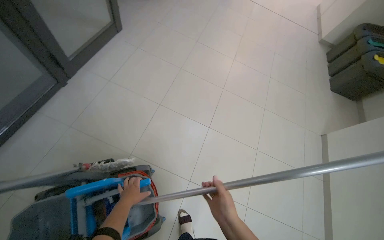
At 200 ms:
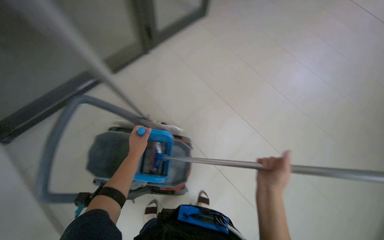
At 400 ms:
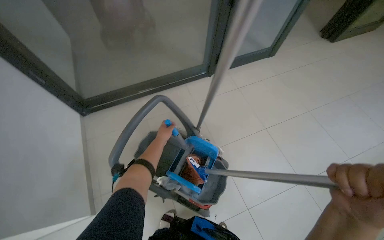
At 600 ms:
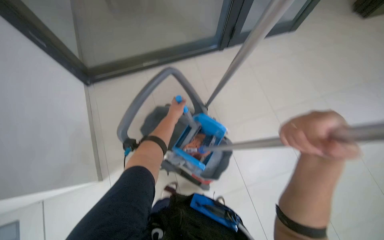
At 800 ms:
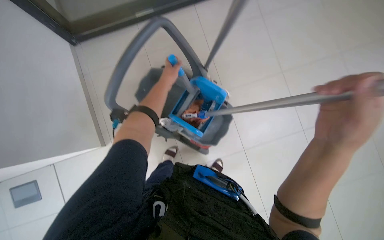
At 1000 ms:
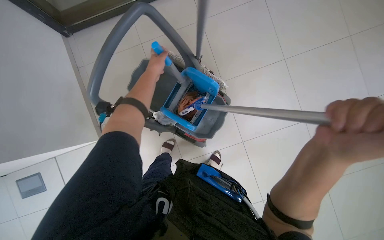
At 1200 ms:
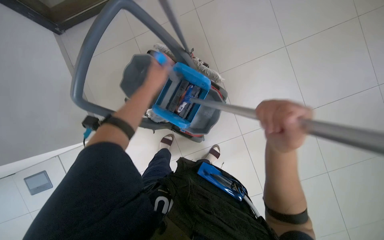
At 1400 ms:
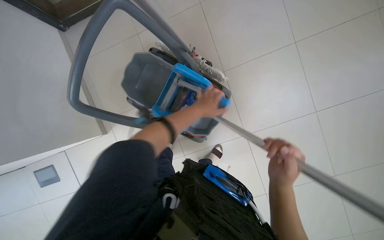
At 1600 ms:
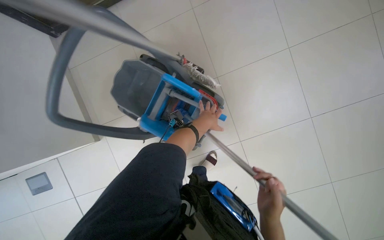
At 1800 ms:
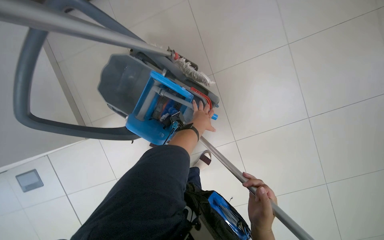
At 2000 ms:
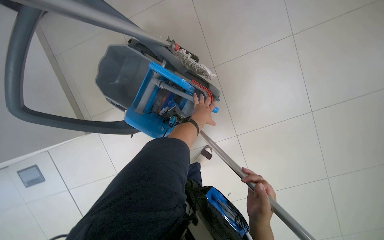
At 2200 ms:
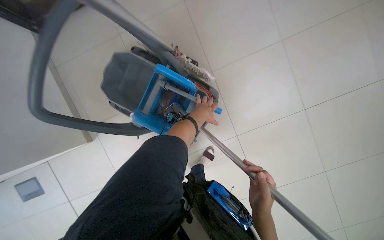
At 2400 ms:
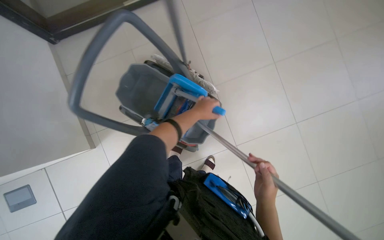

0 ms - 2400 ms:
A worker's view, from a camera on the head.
Job: preparing cleaning supplies.
The whole recording: Preparing cleaning equipment. The worker retrieves and wrings a mop from the cleaning cart.
0 ms - 1200 ms: The head rotates approximately 50 degrees to the left. The camera pitches downward, by some 20 degrees.

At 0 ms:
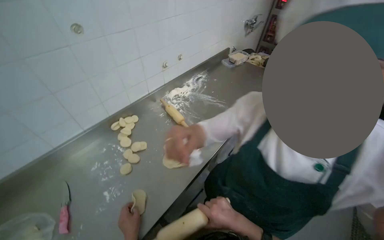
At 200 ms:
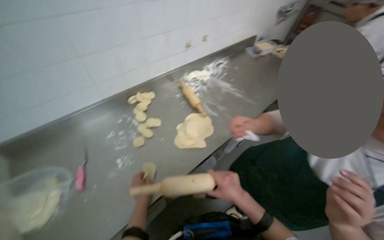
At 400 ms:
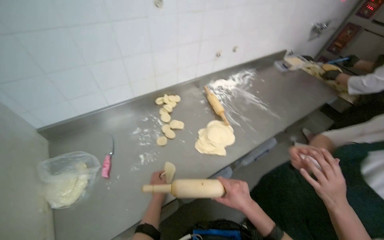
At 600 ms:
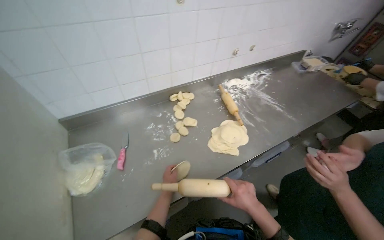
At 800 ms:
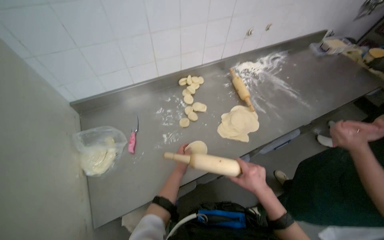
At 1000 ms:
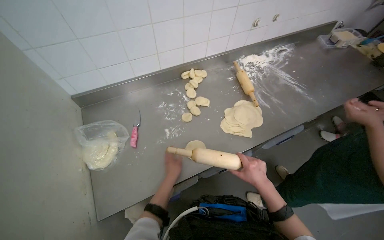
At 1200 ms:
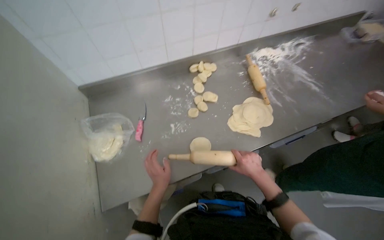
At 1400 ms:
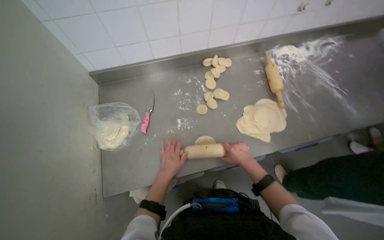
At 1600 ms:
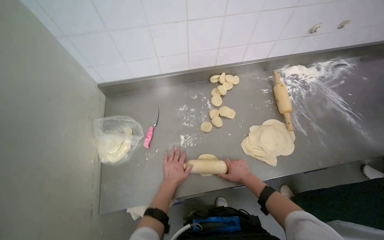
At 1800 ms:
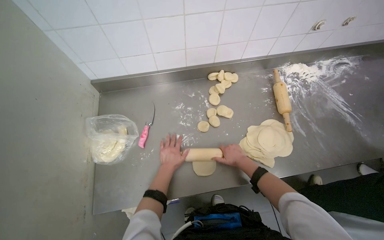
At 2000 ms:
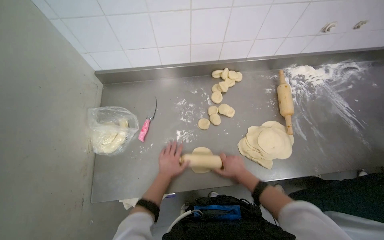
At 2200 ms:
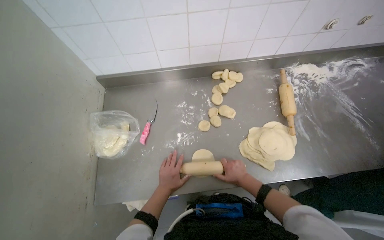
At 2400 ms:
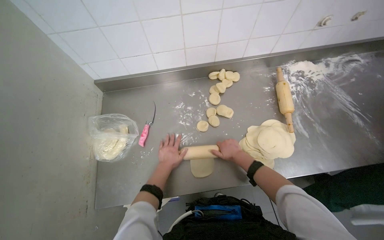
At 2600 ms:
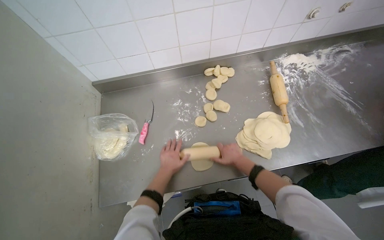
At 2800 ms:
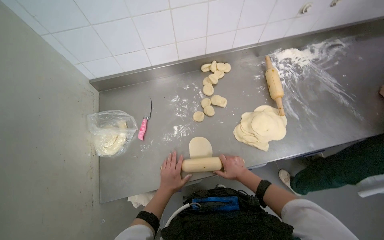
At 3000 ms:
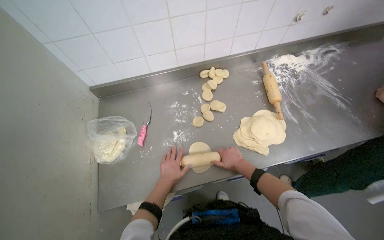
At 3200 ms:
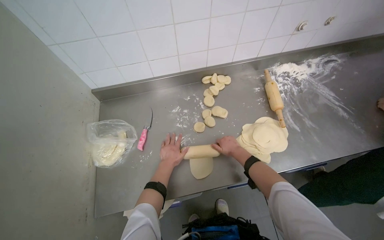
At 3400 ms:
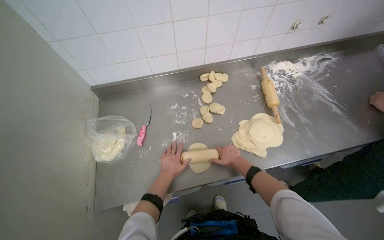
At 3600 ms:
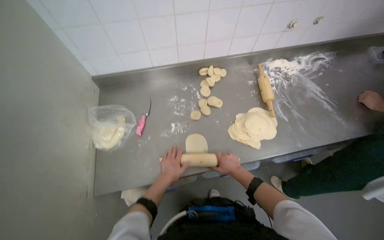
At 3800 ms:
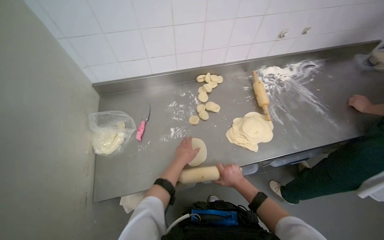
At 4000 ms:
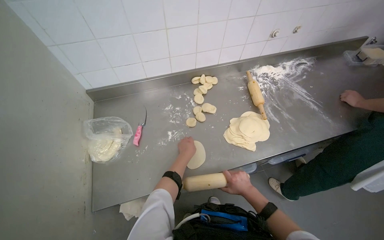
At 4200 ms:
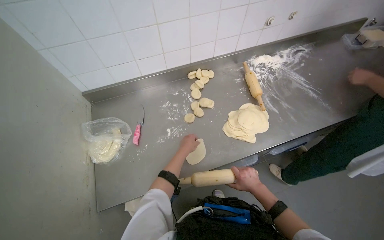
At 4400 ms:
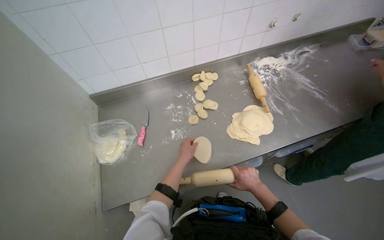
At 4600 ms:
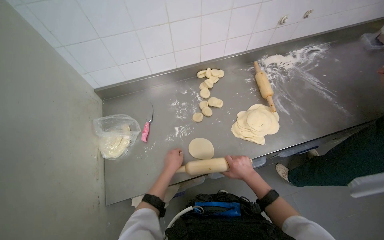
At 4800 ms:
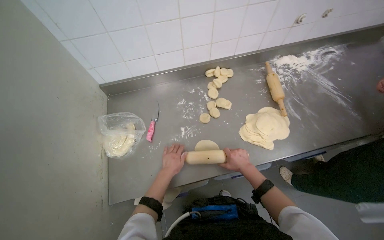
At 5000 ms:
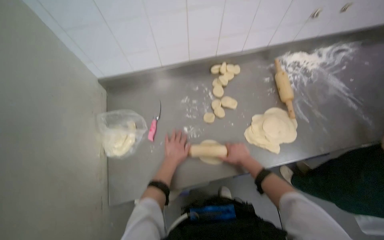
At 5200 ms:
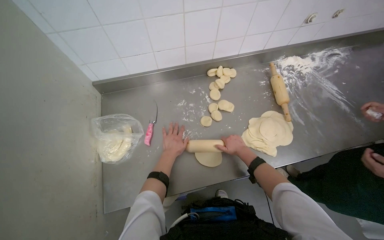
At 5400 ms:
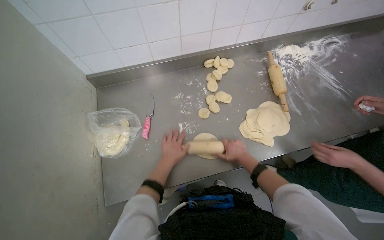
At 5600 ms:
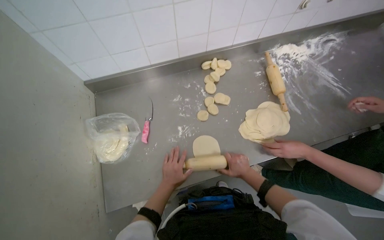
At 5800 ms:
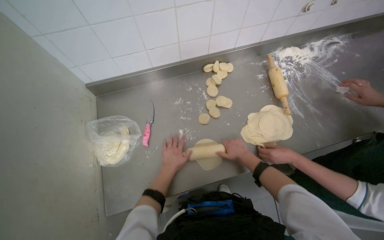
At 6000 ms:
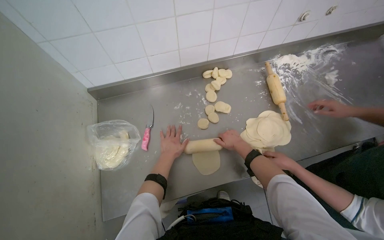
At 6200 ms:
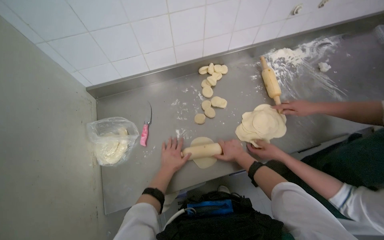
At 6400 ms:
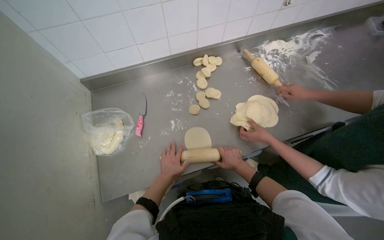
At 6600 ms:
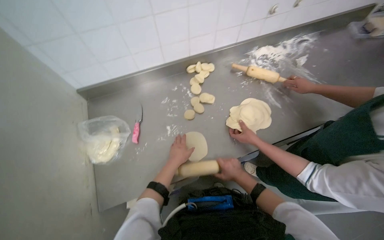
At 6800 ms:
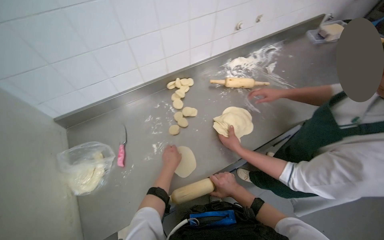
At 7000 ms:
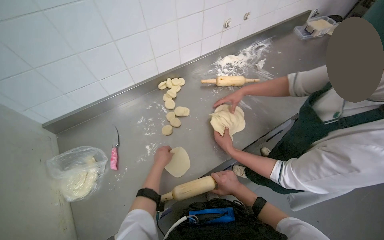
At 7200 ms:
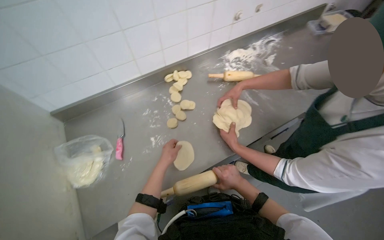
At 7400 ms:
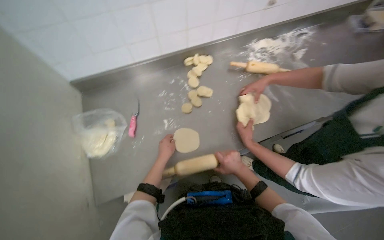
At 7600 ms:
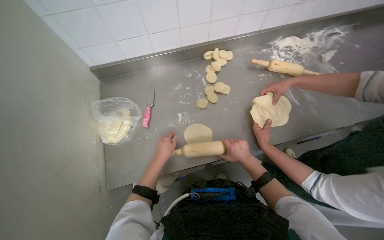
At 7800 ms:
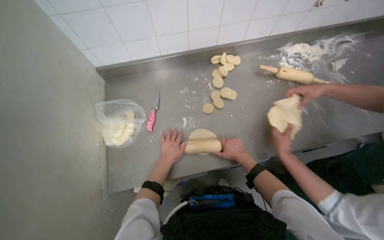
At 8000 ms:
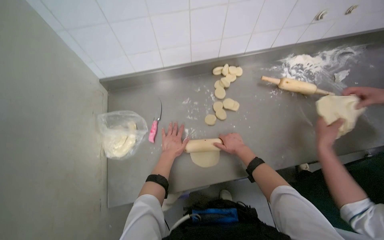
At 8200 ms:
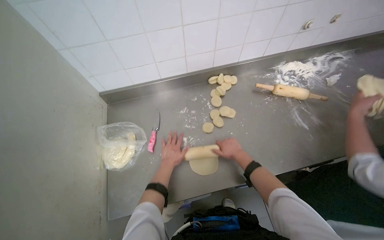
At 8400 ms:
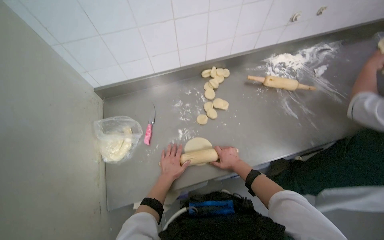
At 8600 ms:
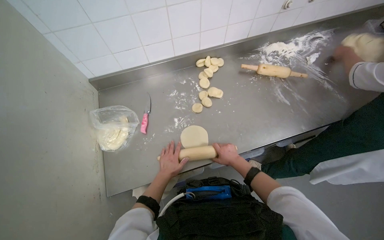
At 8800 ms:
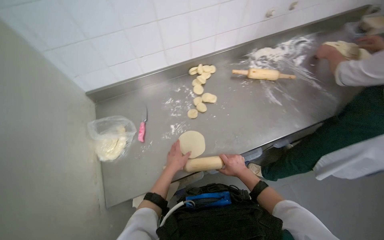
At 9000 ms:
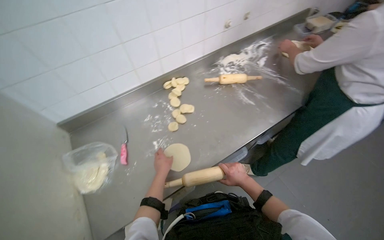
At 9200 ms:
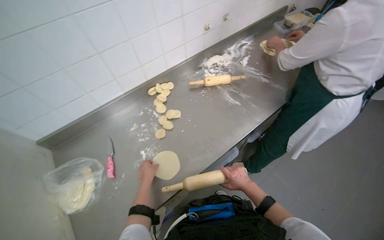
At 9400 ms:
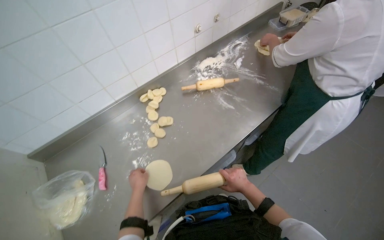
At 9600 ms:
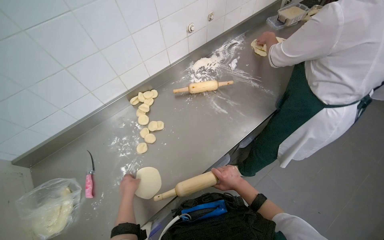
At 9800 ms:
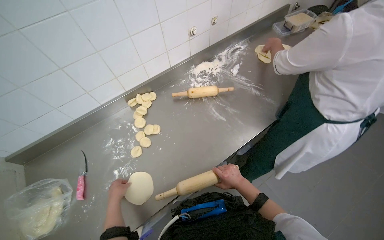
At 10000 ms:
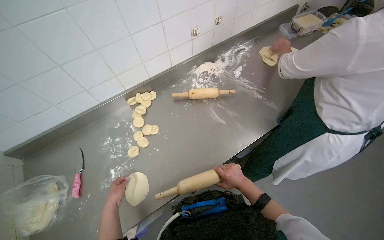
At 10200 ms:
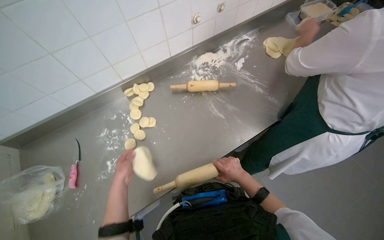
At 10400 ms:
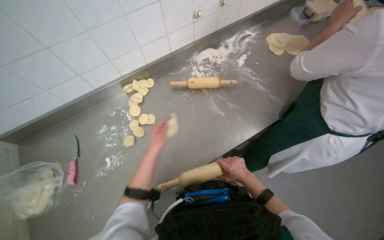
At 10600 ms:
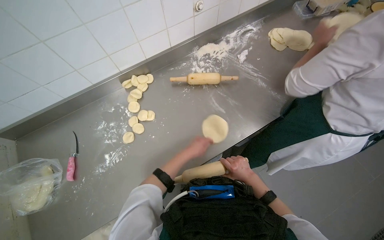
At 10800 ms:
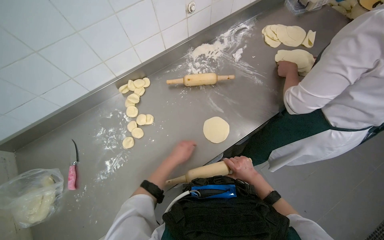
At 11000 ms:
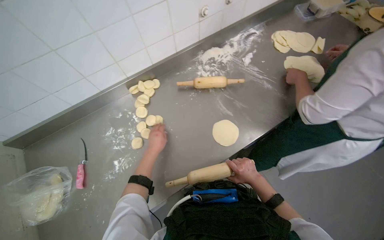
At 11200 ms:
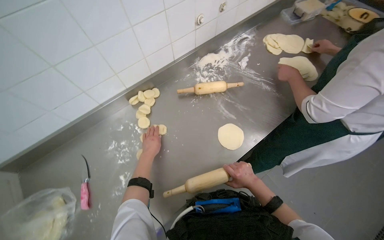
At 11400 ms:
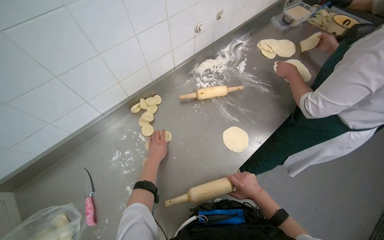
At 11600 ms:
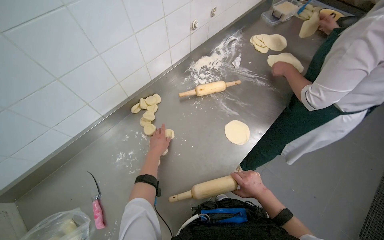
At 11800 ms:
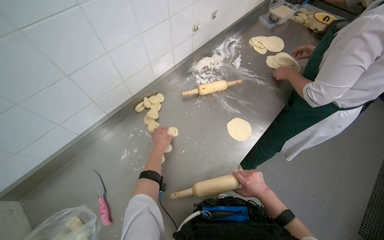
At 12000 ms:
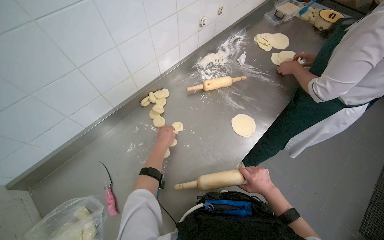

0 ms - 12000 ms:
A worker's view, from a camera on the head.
Job: preparing food.
The whole recording: Rolling dough pieces with rolling pin. The worker rolls small pieces of dough into flat circles using a rolling pin on a metal counter.
0 ms - 1600 ms: The head turns to the left by approximately 40 degrees. The view tips downward by roughly 15 degrees.
1600 ms - 3000 ms: The right hand goes up and down the picture, about 10 cm each way, reversing 3 times.
3000 ms - 4400 ms: The right hand goes roughly 15 cm down the picture.
4400 ms - 6000 ms: The right hand goes up and down the picture, about 15 cm each way, reversing 2 times. The left hand goes roughly 10 cm to the left.
6000 ms - 7600 ms: The right hand reaches approximately 20 cm down the picture, then returns.
7600 ms - 9000 ms: The view tips upward by approximately 10 degrees. The right hand travels down the picture by some 10 cm.
9000 ms - 10400 ms: The left hand goes some 20 cm up the picture.
10400 ms - 12000 ms: The left hand moves approximately 10 cm to the right and comes back.

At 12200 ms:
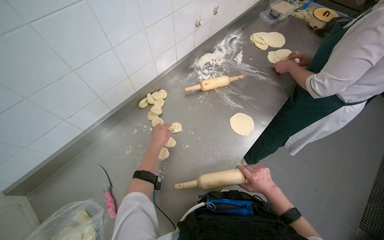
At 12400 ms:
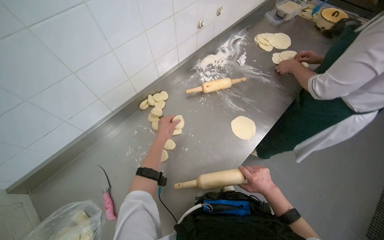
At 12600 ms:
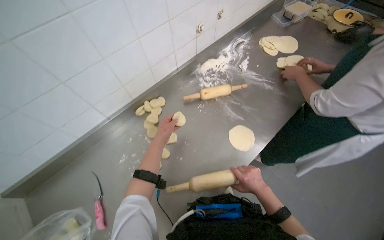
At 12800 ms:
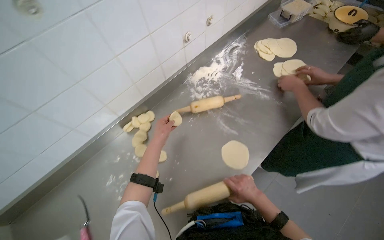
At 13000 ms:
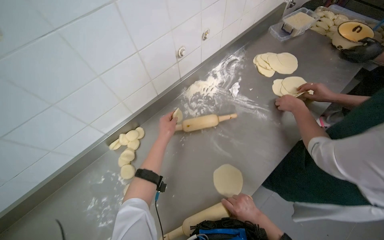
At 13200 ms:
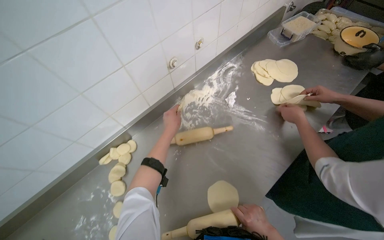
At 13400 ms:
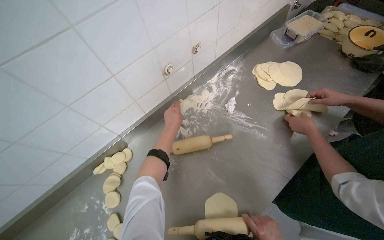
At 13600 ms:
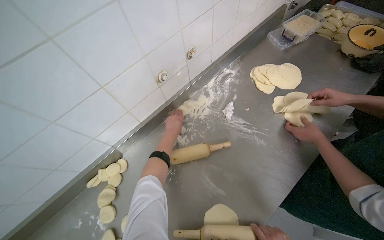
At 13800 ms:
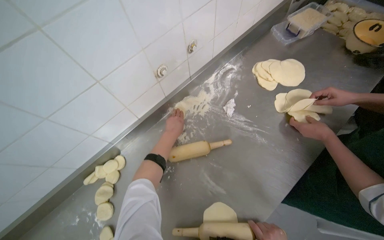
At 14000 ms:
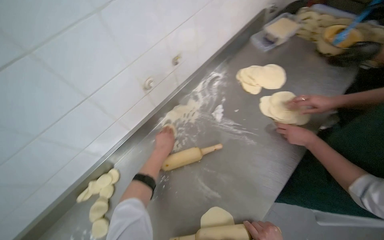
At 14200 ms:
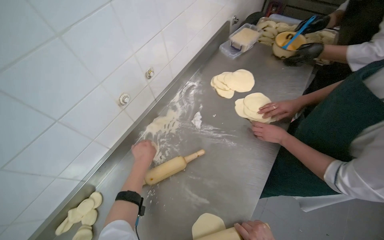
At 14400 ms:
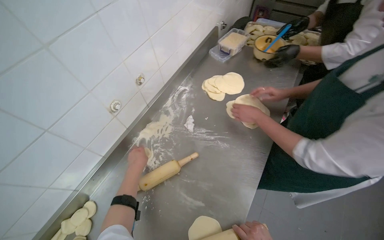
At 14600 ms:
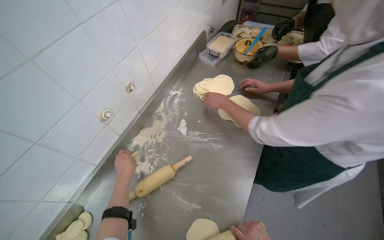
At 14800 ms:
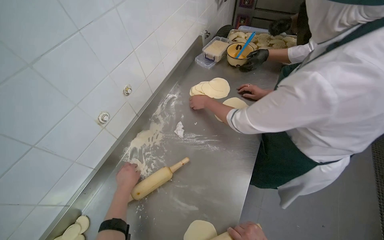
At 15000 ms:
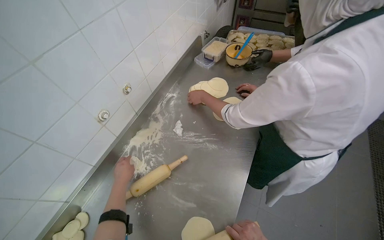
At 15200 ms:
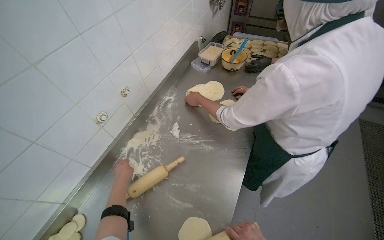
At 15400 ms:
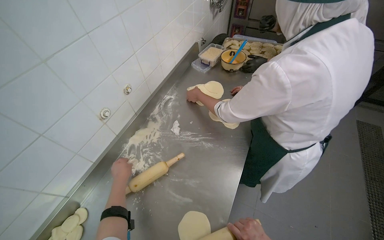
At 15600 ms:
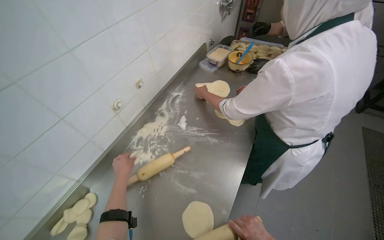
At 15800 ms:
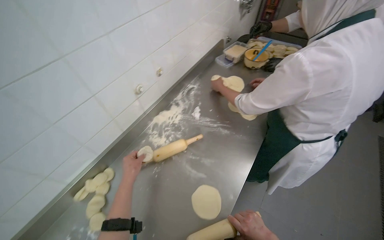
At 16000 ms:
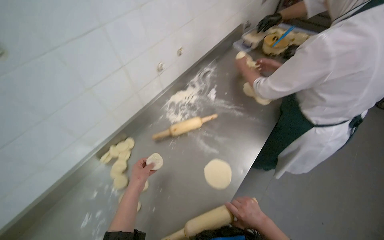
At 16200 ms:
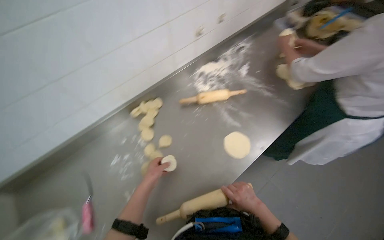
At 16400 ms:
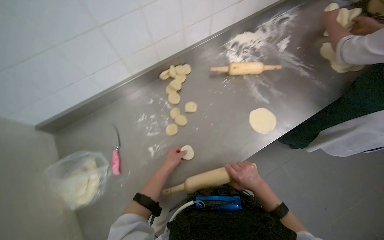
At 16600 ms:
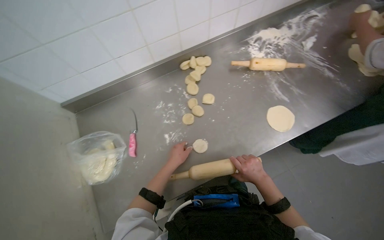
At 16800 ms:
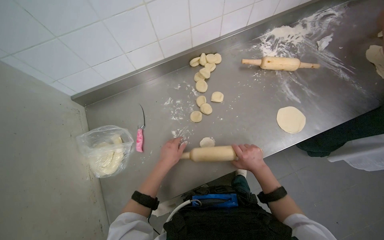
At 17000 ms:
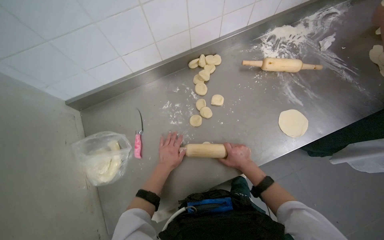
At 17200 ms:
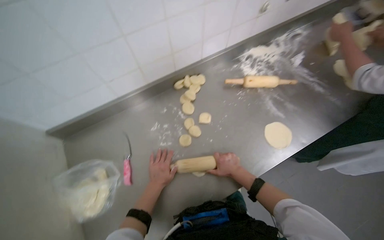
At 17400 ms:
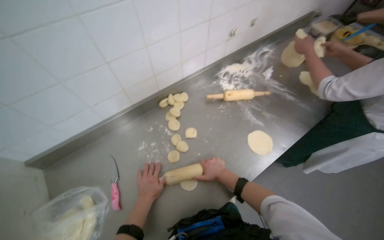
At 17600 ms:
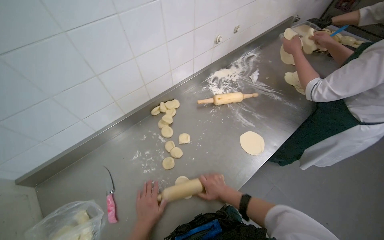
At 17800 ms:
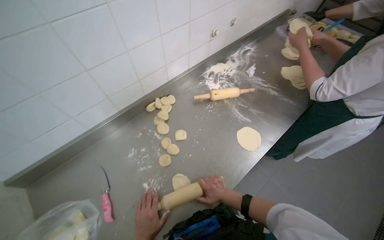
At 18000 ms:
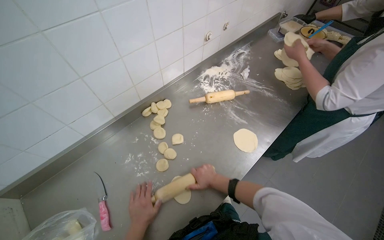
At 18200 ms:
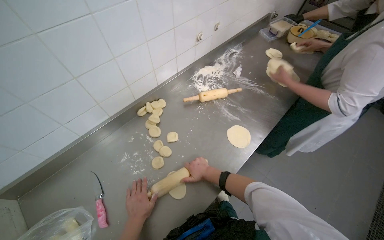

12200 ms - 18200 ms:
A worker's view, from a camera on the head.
Job: preparing food.
The whole recording: Rolling dough pieces with rolling pin. The worker rolls small pieces of dough into flat circles using a rolling pin on a metal counter.
12200 ms - 13800 ms: The head travels roughly 50 cm.
13800 ms - 15200 ms: The head turns to the right by approximately 20 degrees. The view tips upward by approximately 15 degrees.
15200 ms - 16600 ms: The head travels about 50 cm. The head rotates roughly 40 degrees to the left. The camera pitches downward, by roughly 20 degrees.
16600 ms - 18200 ms: The wearer's head swings some 20 degrees to the right. The view tips upward by about 15 degrees. The right hand moves to the left, roughly 10 cm.
